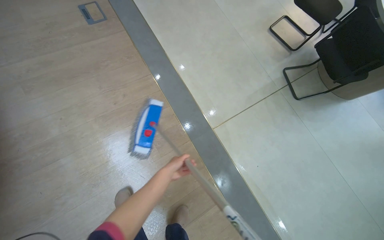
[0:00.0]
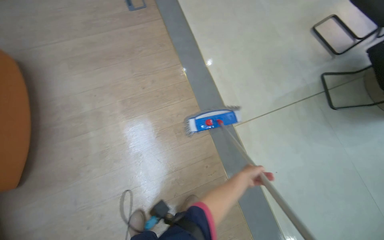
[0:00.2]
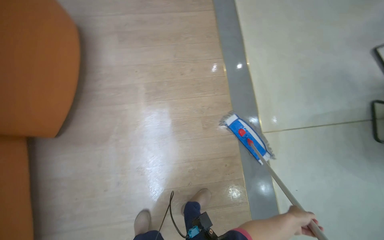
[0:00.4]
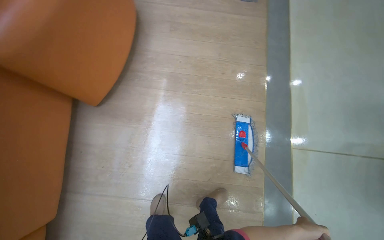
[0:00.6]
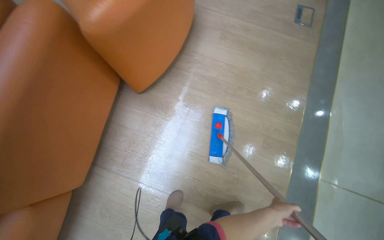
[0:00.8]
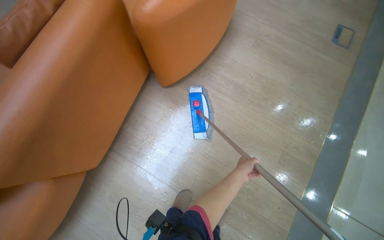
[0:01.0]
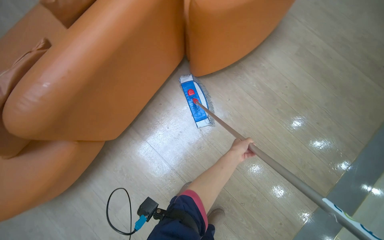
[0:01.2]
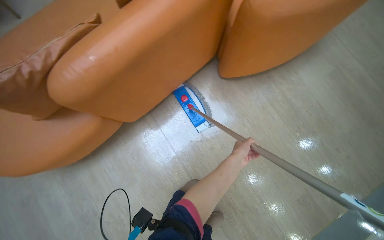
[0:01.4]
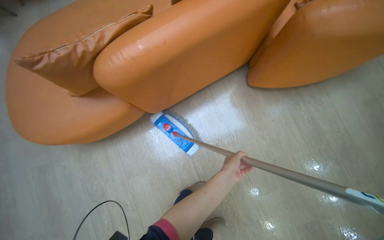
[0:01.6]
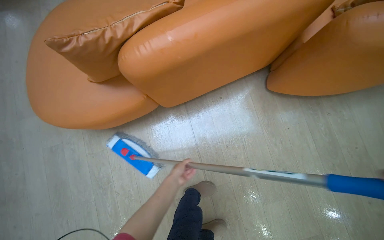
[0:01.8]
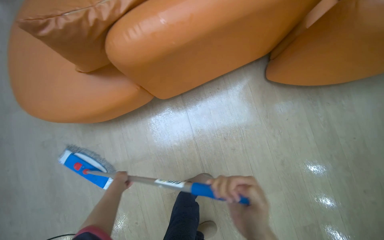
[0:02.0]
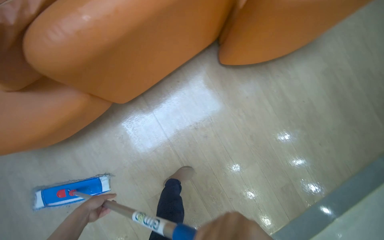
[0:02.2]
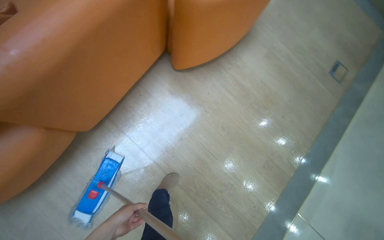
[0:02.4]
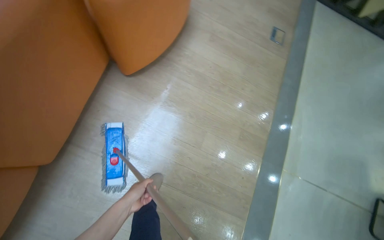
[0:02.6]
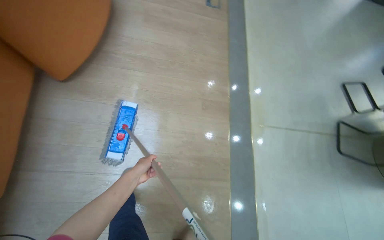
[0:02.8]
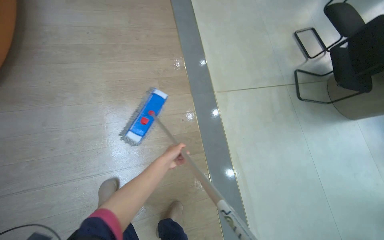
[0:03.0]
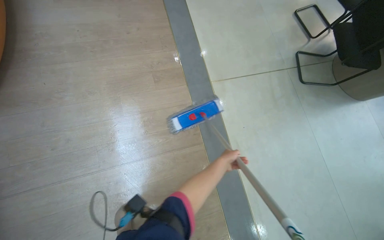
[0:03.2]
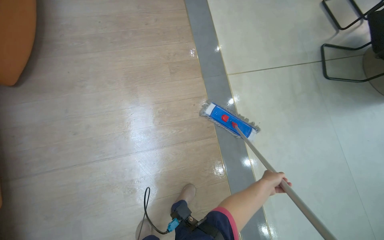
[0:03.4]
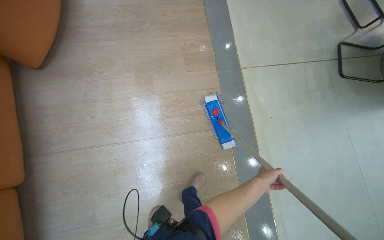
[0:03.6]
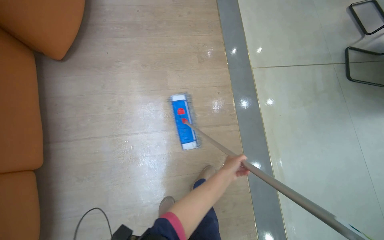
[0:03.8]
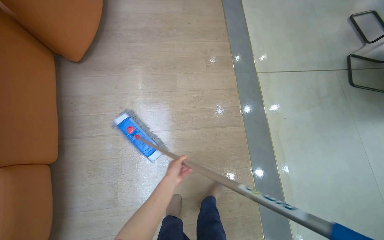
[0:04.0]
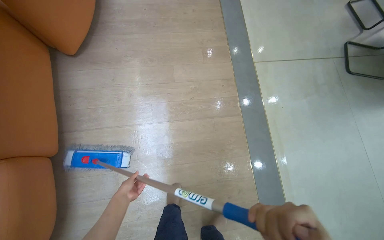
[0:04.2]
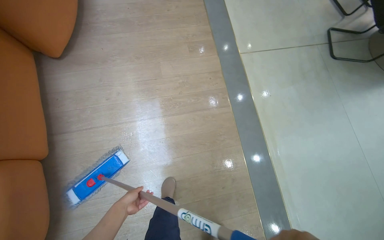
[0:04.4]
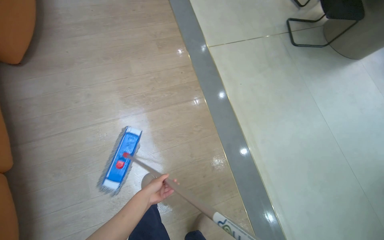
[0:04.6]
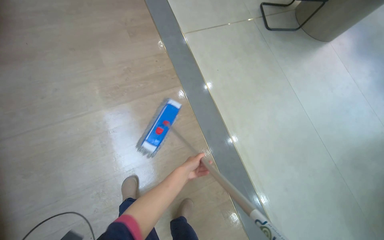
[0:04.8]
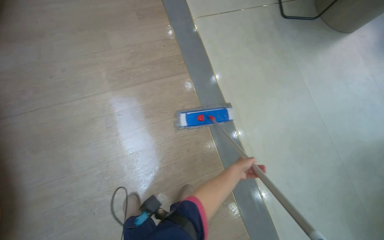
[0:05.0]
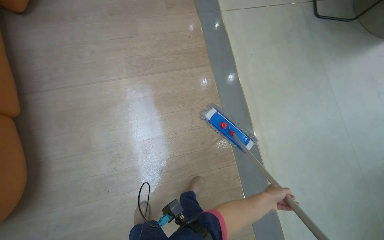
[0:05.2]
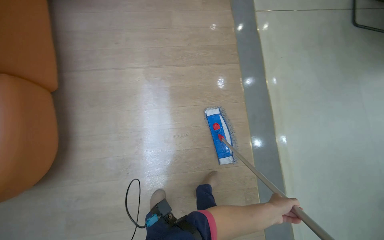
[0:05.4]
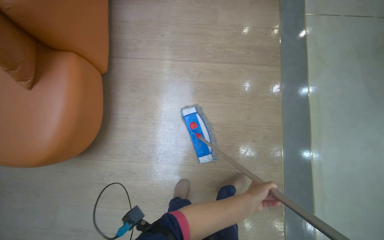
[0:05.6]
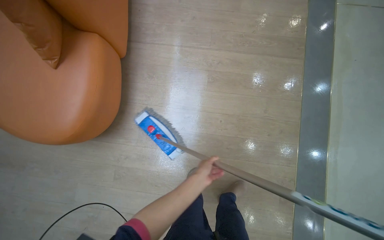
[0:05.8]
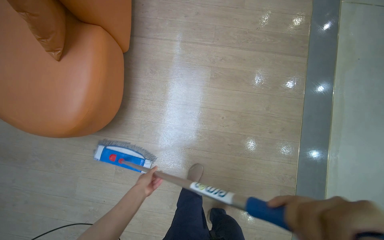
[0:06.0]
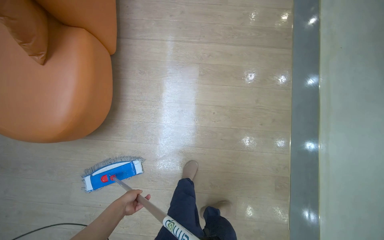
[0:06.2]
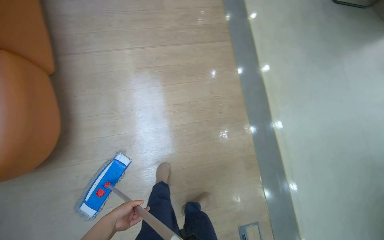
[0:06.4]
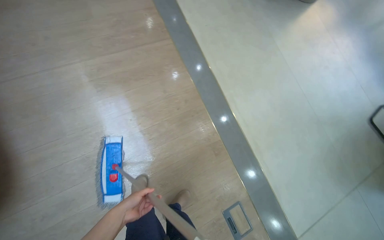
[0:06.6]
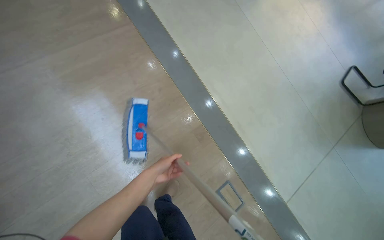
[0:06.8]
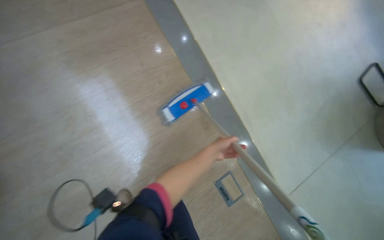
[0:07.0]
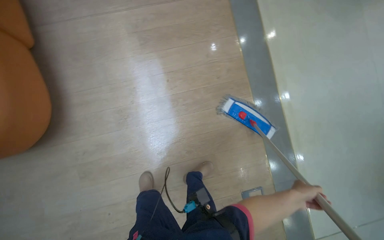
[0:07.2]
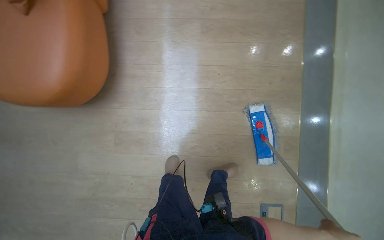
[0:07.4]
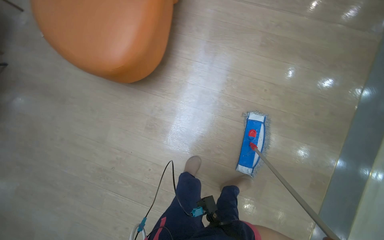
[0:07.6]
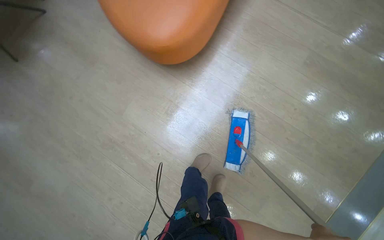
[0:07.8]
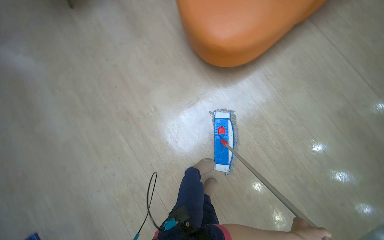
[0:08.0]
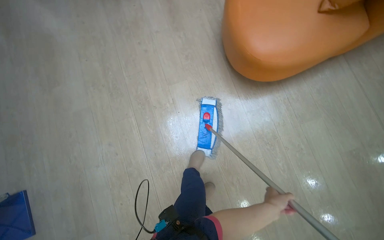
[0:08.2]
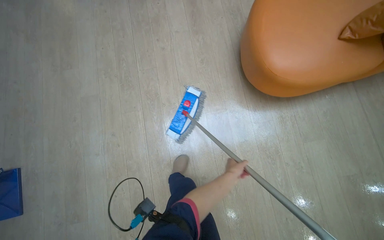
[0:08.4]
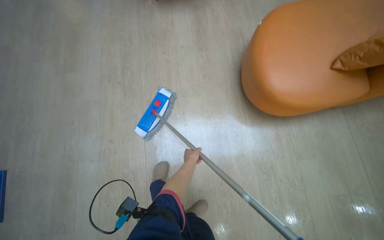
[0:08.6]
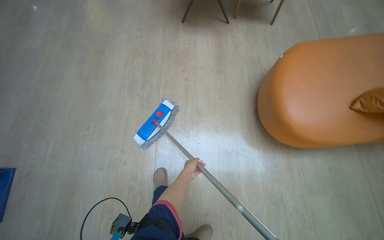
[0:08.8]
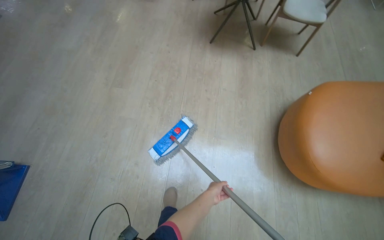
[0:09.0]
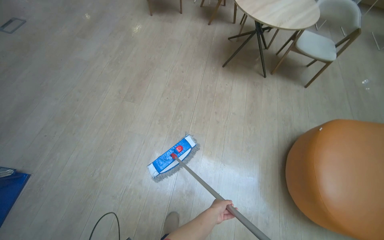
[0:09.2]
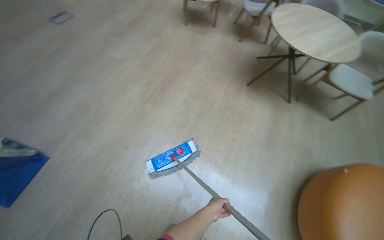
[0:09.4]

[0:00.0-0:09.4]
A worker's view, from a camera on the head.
Job: mopping floor.
The whole recording: Mopping light-colored floor. The worker mops the light-colored floor, moving furniture and rinsing the mop head as needed.
0:00.0 to 0:01.6: The wearer moves approximately 1 m. The wearer looks roughly 100 degrees further to the left.
0:01.6 to 0:03.2: The camera is carried about 90 cm. The head rotates approximately 85 degrees to the right.
0:03.2 to 0:04.8: The head travels approximately 60 cm.
0:04.8 to 0:06.2: The head travels approximately 50 cm. The wearer looks approximately 30 degrees further to the left.
0:06.2 to 0:07.8: The view tilts about 15 degrees downward. The scene rotates clockwise by about 30 degrees.
0:07.8 to 0:09.4: The camera travels roughly 1 m. The wearer looks roughly 25 degrees further upward. Everything in view rotates some 80 degrees clockwise.

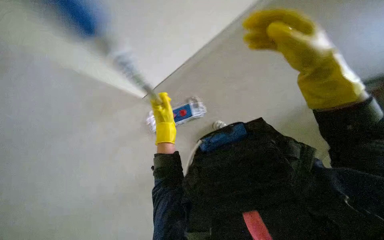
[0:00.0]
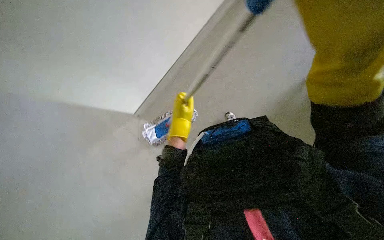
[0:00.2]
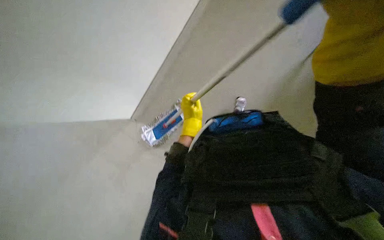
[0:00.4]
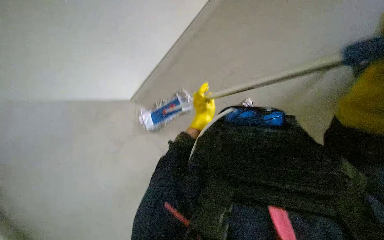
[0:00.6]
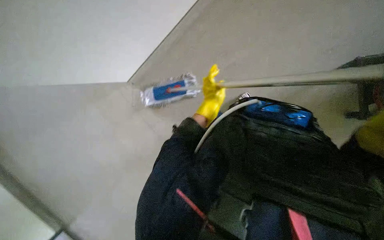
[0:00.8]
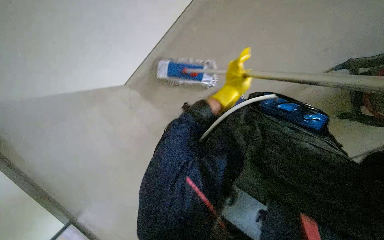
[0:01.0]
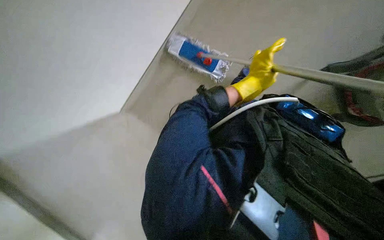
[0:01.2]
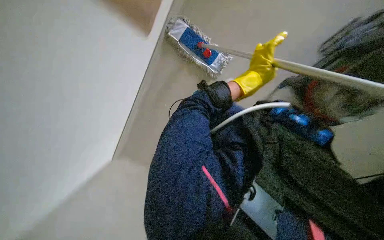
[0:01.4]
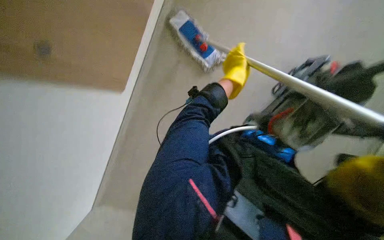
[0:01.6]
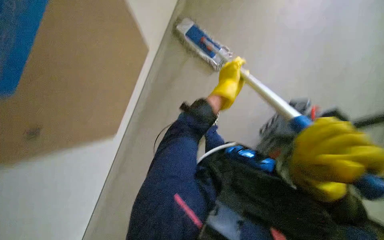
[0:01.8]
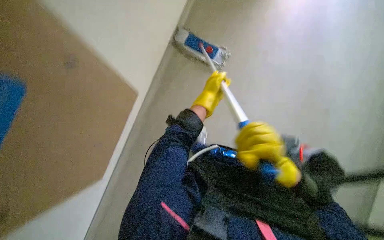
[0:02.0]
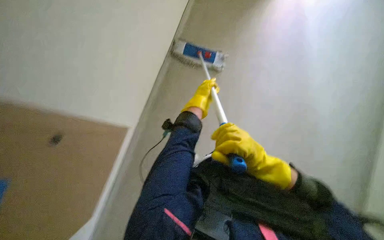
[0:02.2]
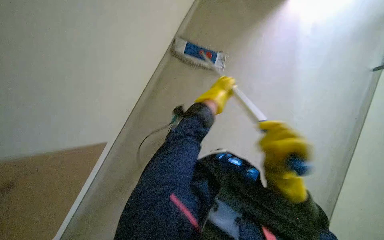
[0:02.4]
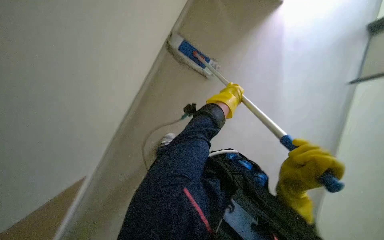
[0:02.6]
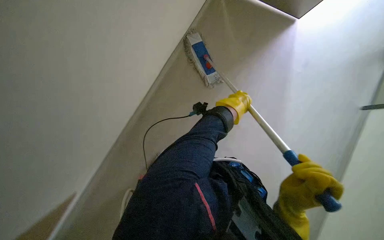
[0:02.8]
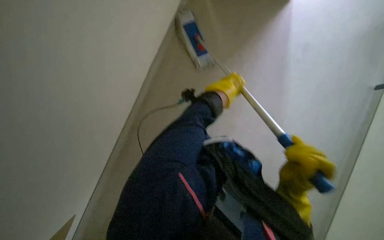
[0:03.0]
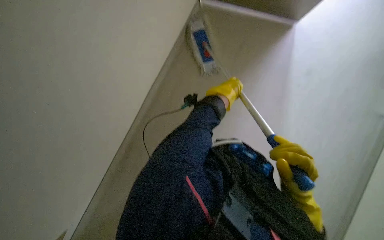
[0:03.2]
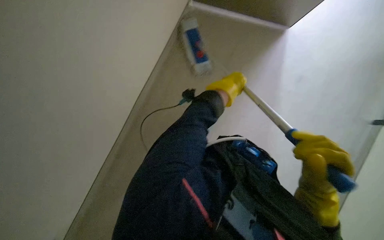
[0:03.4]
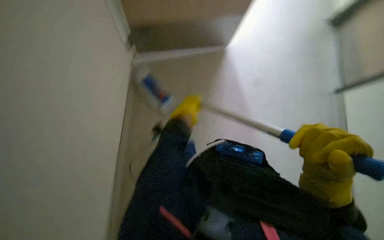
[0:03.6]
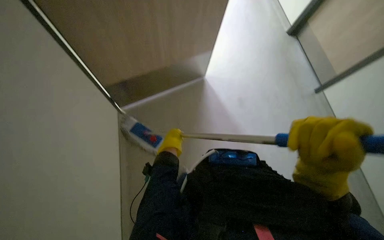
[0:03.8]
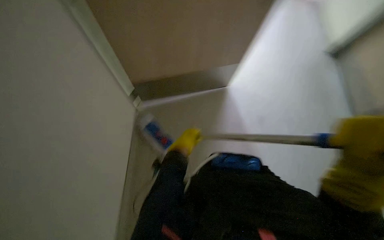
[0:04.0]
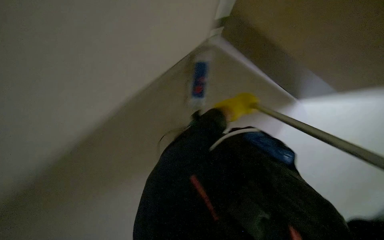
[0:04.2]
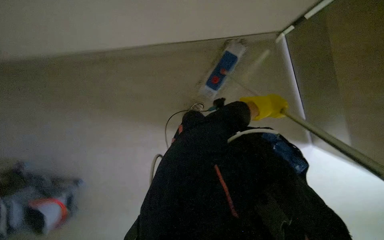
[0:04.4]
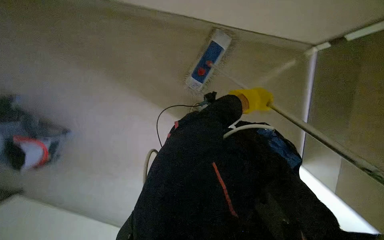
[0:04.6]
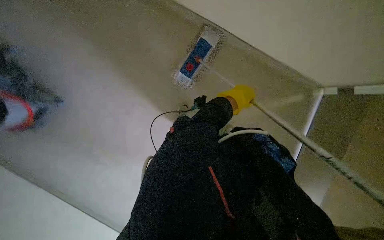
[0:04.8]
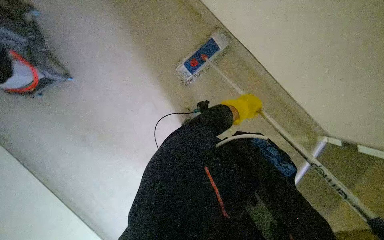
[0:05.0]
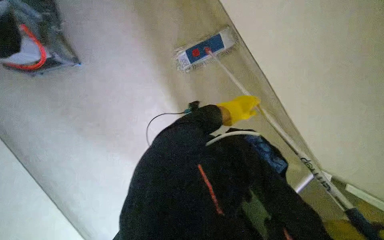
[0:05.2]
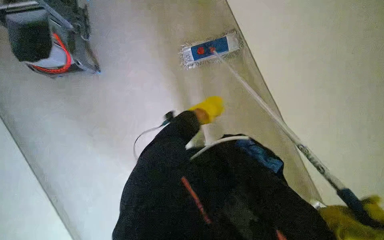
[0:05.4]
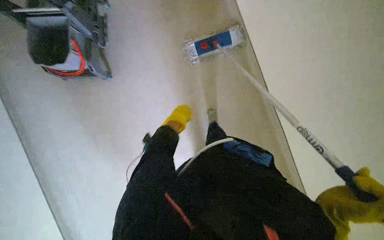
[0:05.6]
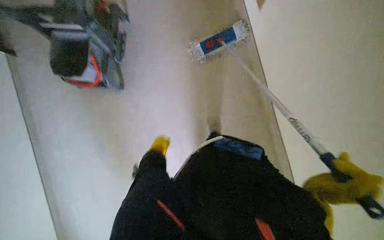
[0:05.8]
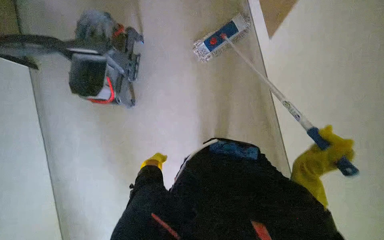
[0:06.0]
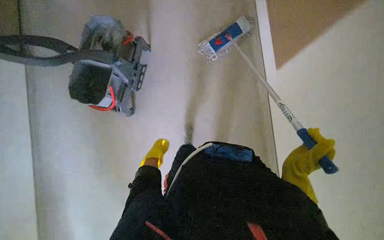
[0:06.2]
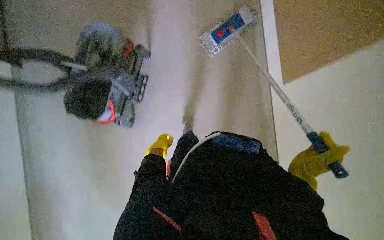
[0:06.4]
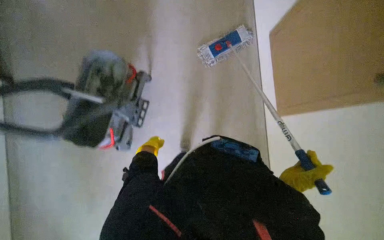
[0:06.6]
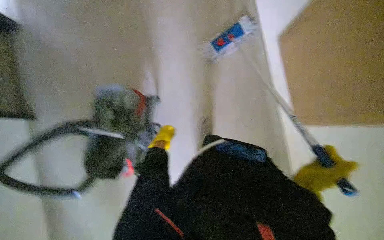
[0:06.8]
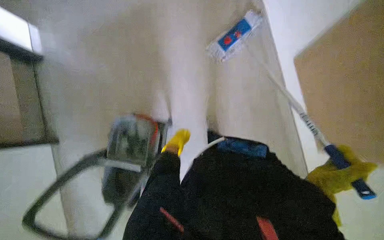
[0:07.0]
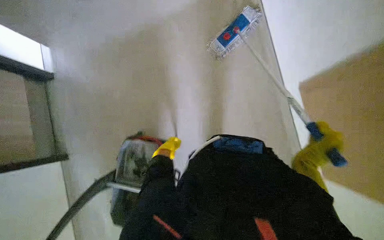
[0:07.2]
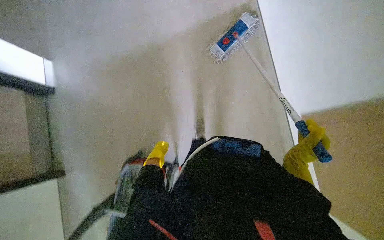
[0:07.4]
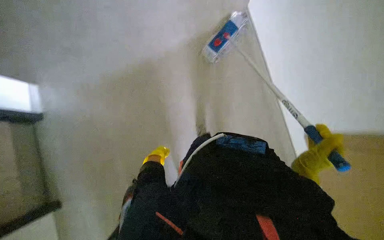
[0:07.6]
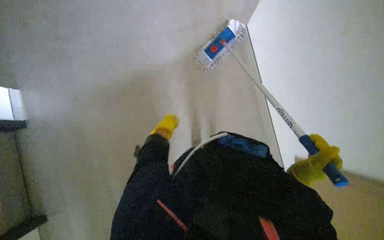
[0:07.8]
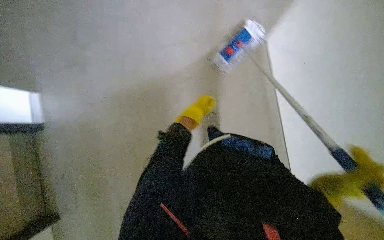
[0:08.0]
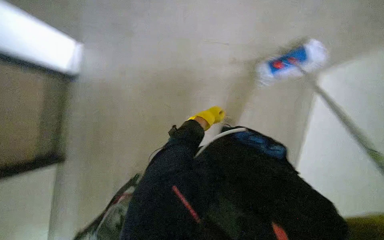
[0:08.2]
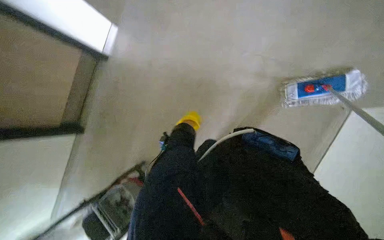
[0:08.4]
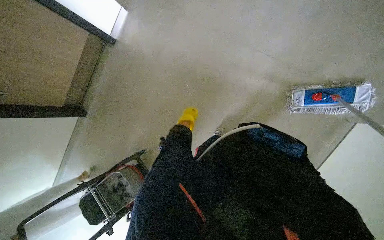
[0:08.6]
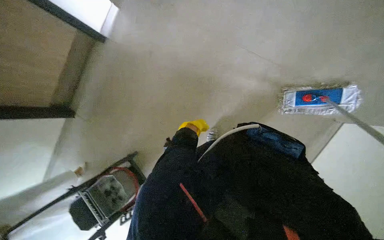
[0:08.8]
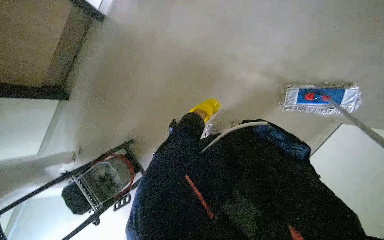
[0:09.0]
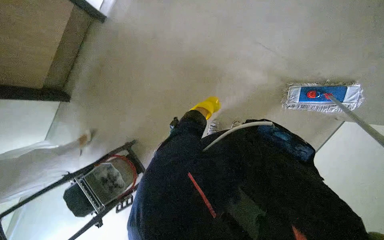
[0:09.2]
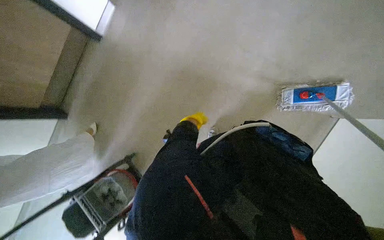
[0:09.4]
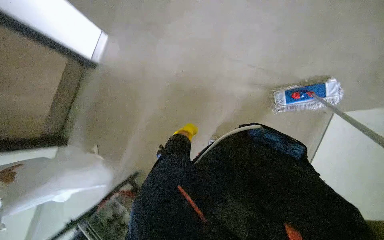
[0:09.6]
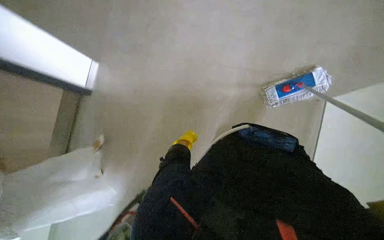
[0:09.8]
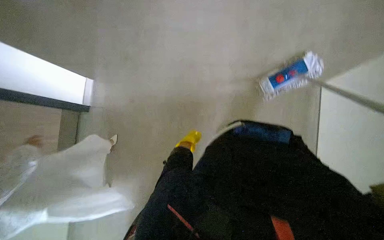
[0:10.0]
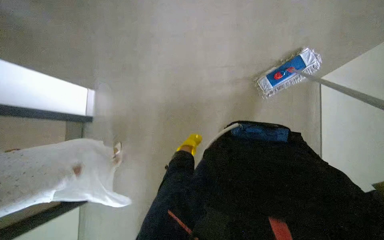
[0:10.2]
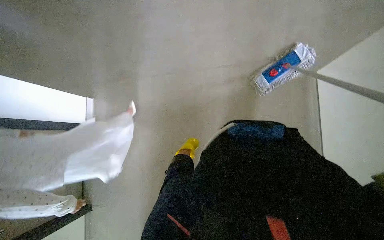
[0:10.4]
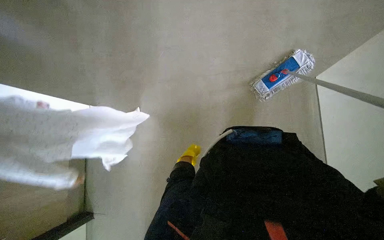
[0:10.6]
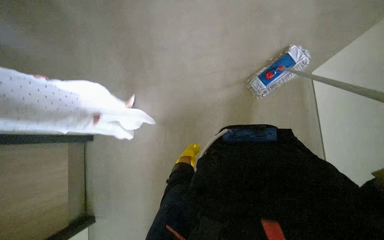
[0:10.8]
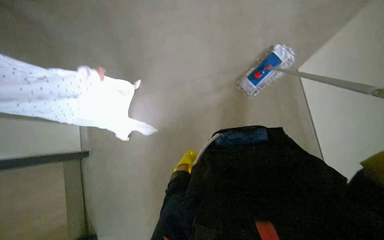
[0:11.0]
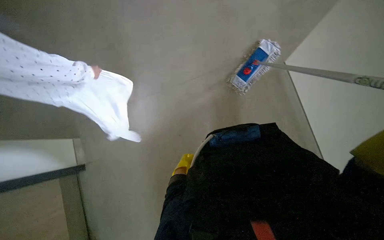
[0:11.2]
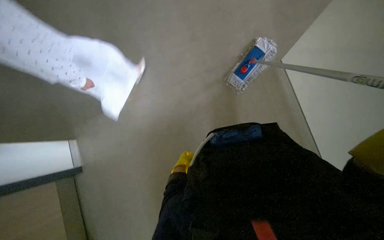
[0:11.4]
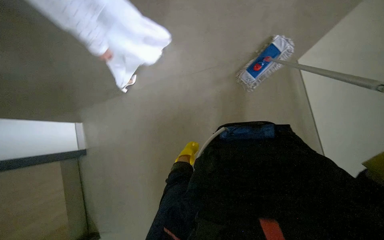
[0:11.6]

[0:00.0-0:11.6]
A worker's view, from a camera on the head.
Job: mopping floor.
The whole recording: Cleaning floor with mop. The worker mops the hallway floor, periodically wringing the mop in the bucket.
0:00.0 to 0:01.4: The scene rotates clockwise by approximately 30 degrees. The left hand shifts some 25 cm to the right.
0:05.8 to 0:07.2: The right hand is displaced farther from the camera and up the picture by about 25 cm.
0:07.2 to 0:08.8: The view tilts some 10 degrees upward. The left hand swings left and right, some 25 cm each way, with 2 reversals.
0:08.8 to 0:10.2: The scene turns about 30 degrees counterclockwise in the picture.
0:10.2 to 0:11.6: The left hand goes approximately 10 cm nearer to the camera.
